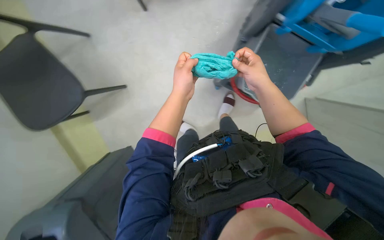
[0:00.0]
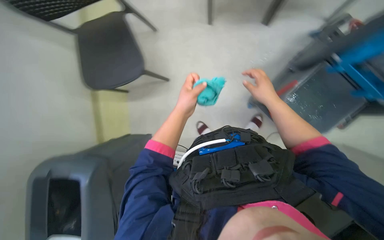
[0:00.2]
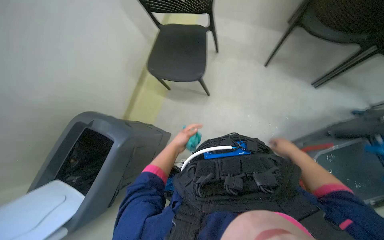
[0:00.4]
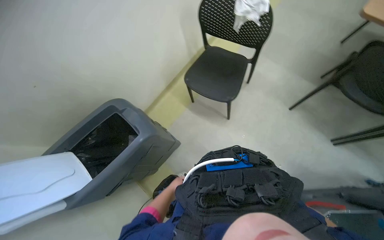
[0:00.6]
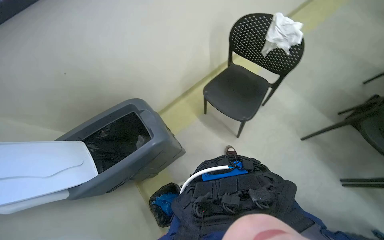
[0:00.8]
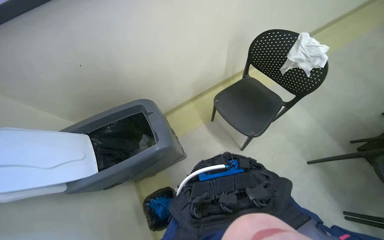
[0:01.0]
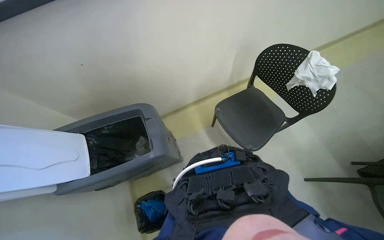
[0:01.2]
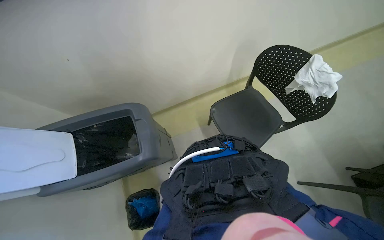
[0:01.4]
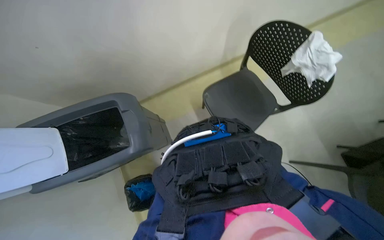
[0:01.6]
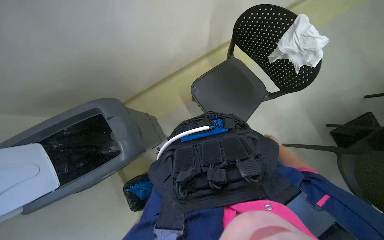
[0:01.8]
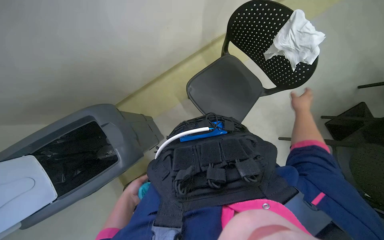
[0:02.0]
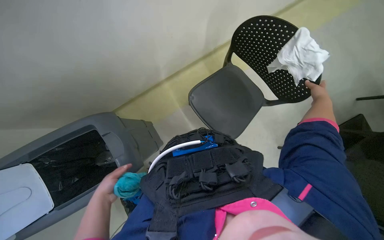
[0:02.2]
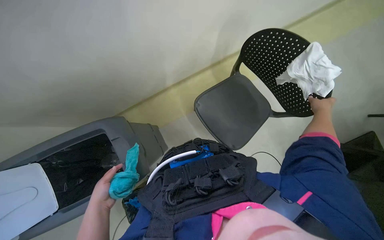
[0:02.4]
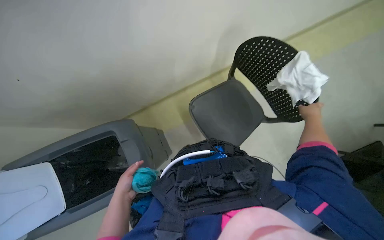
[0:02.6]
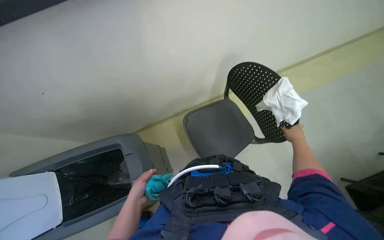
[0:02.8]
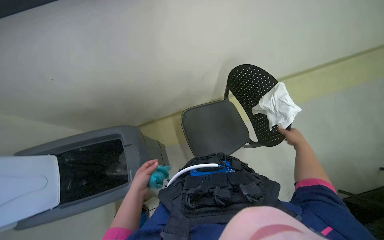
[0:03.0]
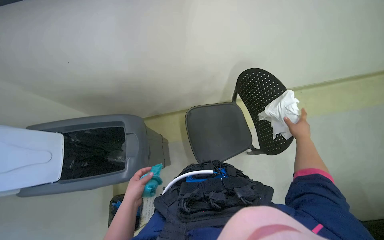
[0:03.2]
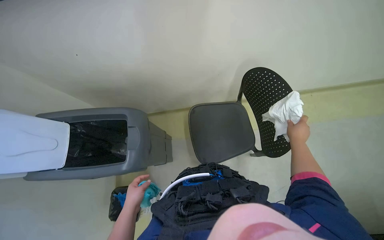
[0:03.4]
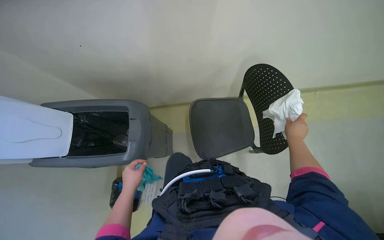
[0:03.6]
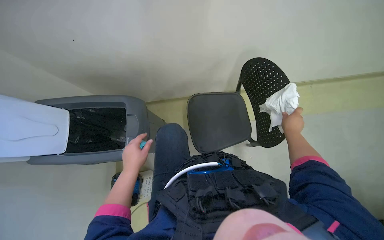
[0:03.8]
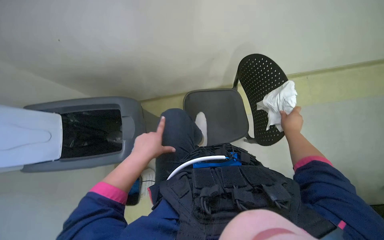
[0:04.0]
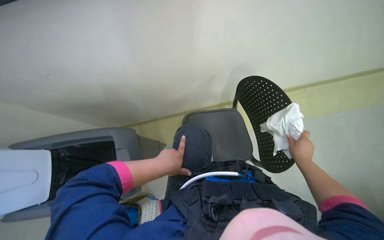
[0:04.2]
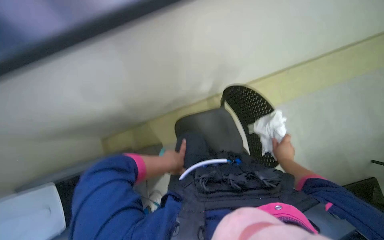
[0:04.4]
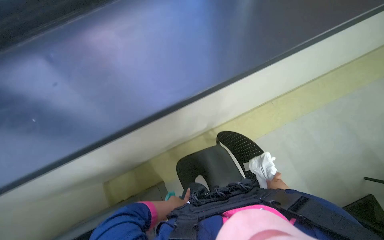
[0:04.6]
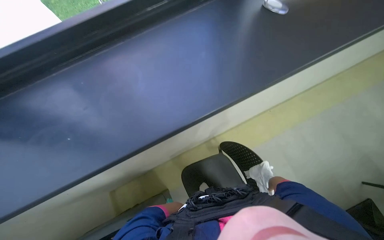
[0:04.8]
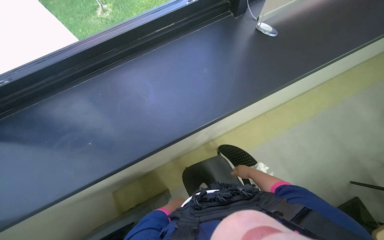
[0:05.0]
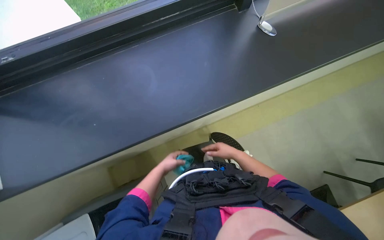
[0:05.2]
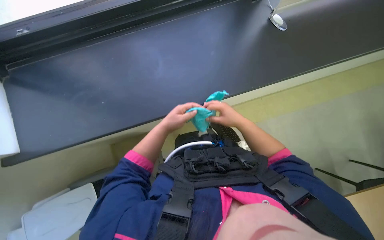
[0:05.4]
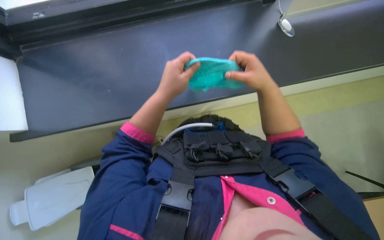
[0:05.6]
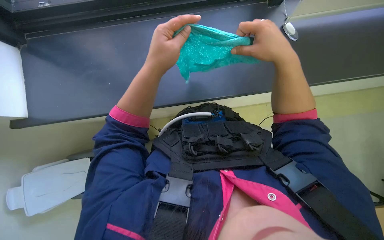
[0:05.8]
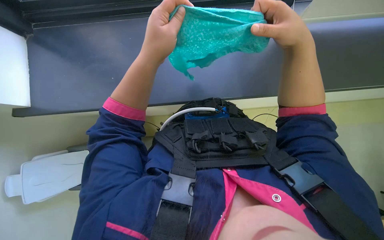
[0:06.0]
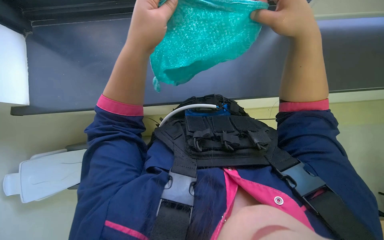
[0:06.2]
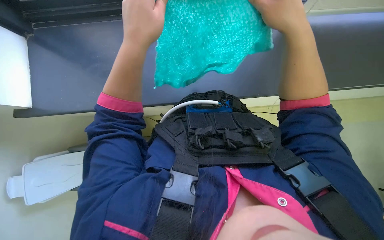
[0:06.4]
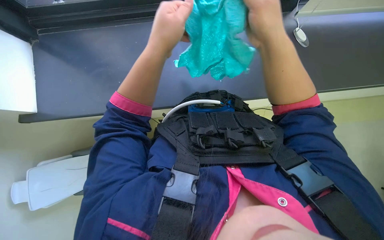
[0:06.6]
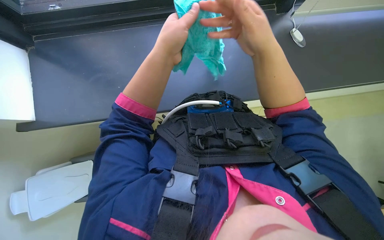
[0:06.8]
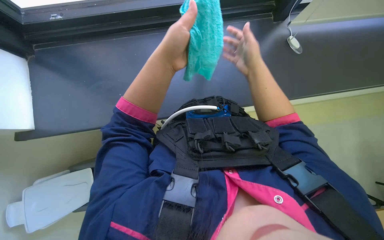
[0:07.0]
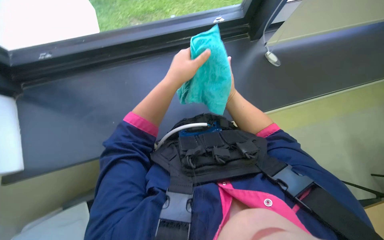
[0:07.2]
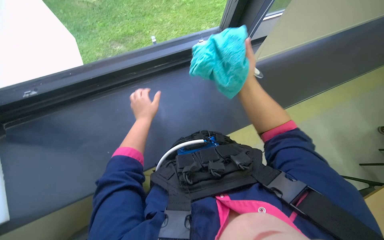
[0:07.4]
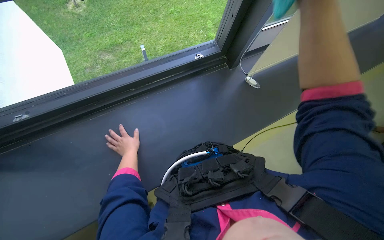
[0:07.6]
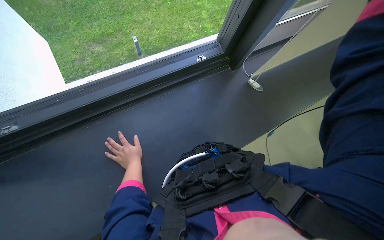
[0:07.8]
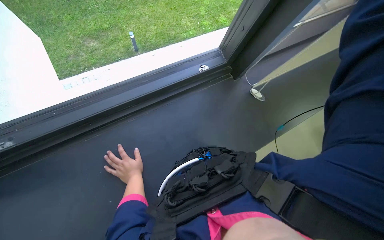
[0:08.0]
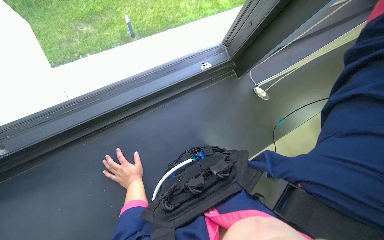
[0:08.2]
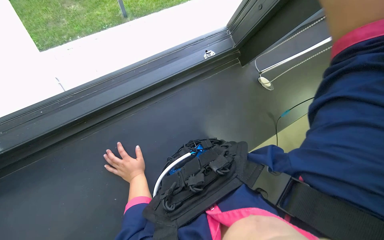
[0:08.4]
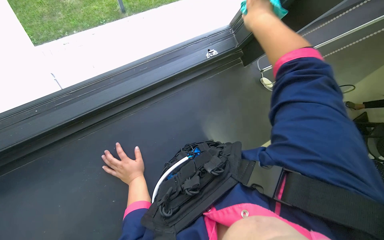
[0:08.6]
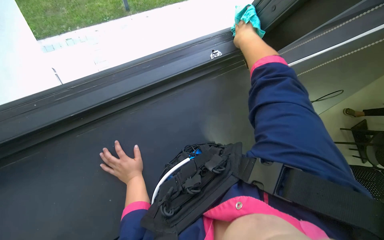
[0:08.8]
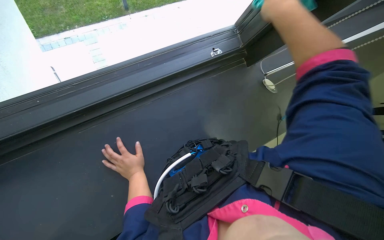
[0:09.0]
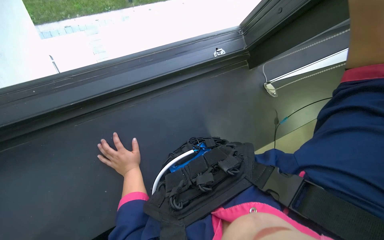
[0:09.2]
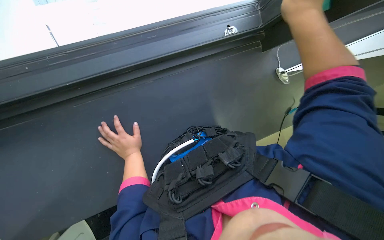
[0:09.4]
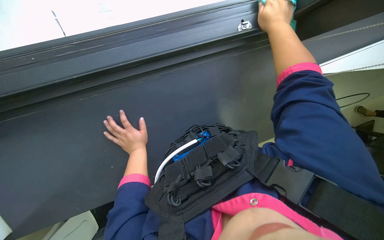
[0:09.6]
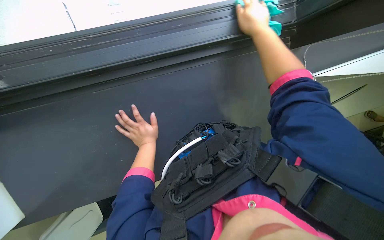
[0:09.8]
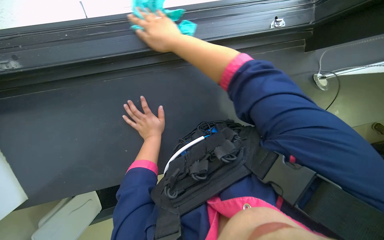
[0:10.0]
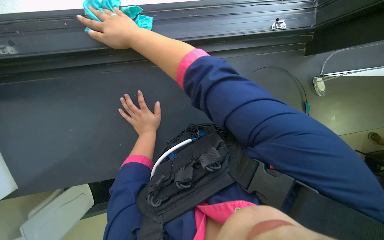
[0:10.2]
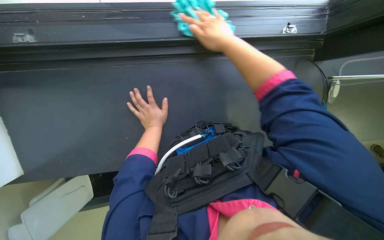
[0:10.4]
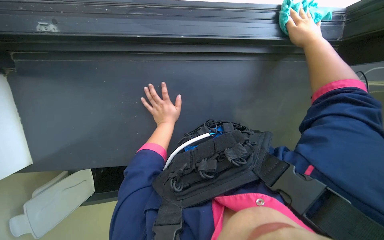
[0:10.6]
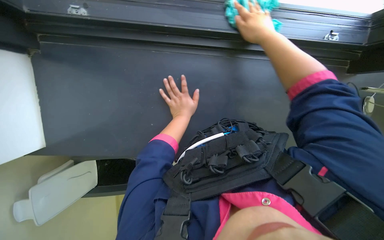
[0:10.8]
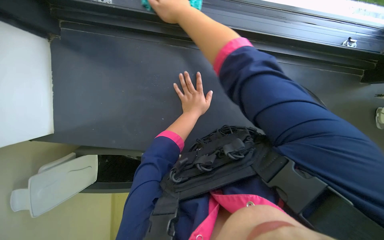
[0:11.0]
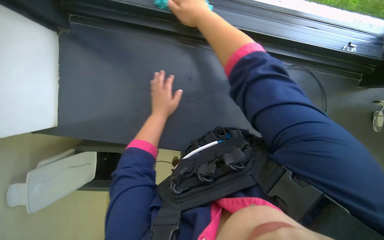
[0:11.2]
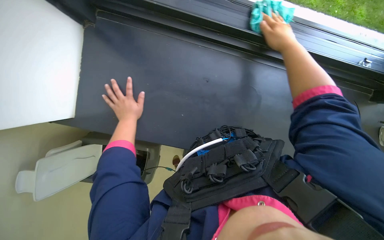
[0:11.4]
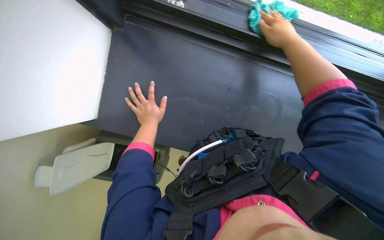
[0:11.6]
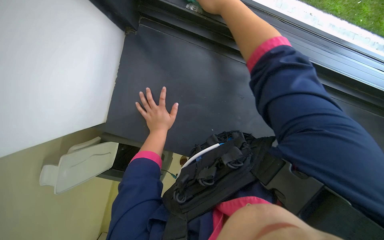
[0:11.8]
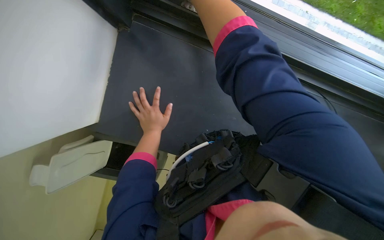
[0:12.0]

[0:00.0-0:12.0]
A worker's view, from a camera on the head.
Job: cleaning windows.
The whole recording: Wiping window frame. The worker wipes the window frame with a cleaning cloth.
0:00.0 to 0:01.6: The head rotates some 60 degrees to the left.
0:03.0 to 0:04.4: The left hand travels to the right and up the picture by roughly 20 cm.
0:04.4 to 0:06.0: The left hand moves nearer to the camera and up the picture, some 70 cm.
0:06.0 to 0:07.6: The view tips upward by about 15 degrees. The left hand shifts some 25 cm farther from the camera.
0:07.6 to 0:09.0: The wearer looks approximately 15 degrees further downward. The left hand moves down the picture, about 10 cm.
0:09.0 to 0:10.4: The camera pitches downward, by approximately 25 degrees. The right hand goes to the left and returns, about 50 cm each way.
0:10.4 to 0:12.0: The right hand goes left and right, approximately 30 cm each way, reversing 3 times; the left hand moves approximately 5 cm to the right and comes back.

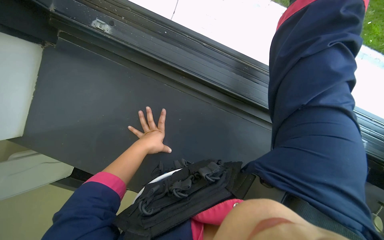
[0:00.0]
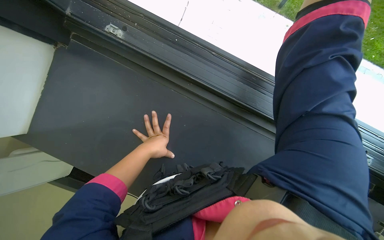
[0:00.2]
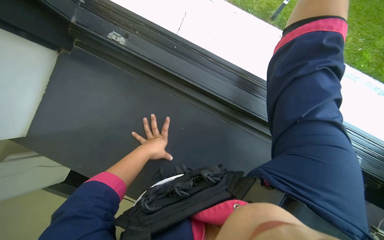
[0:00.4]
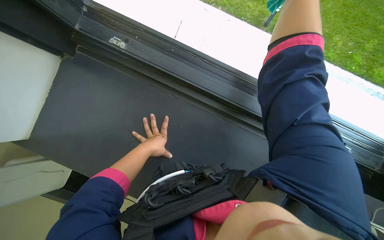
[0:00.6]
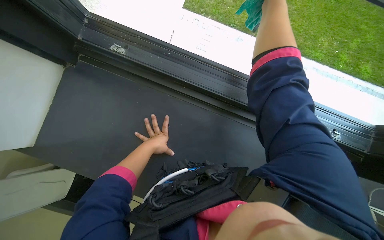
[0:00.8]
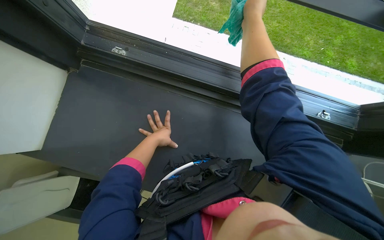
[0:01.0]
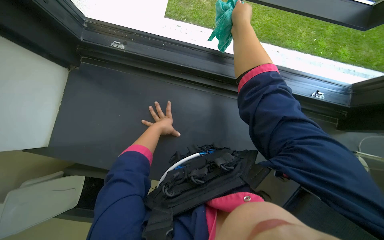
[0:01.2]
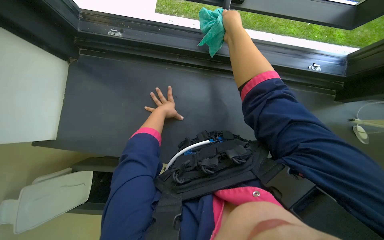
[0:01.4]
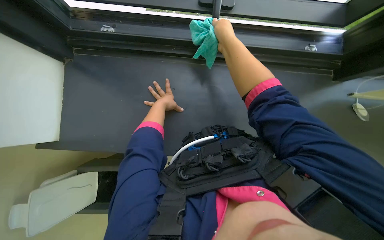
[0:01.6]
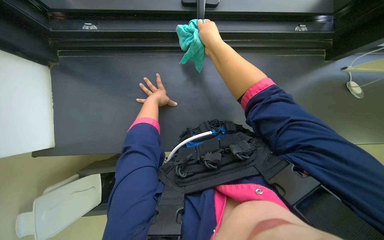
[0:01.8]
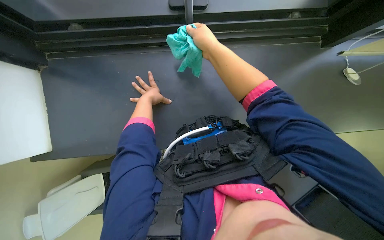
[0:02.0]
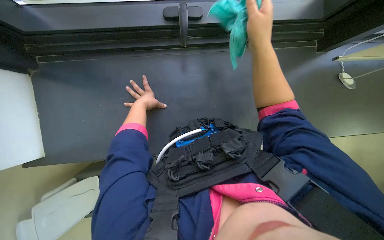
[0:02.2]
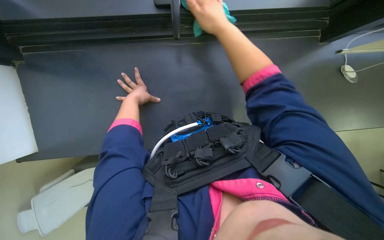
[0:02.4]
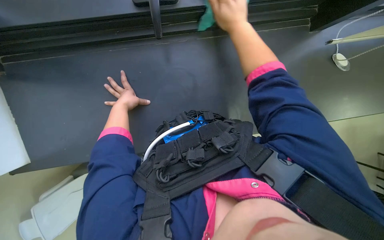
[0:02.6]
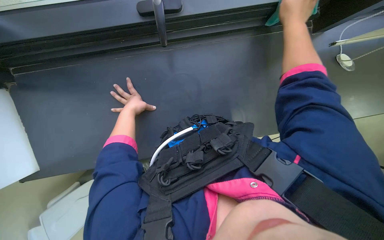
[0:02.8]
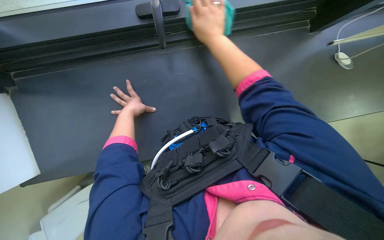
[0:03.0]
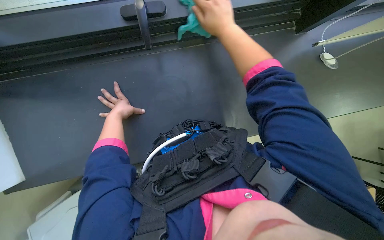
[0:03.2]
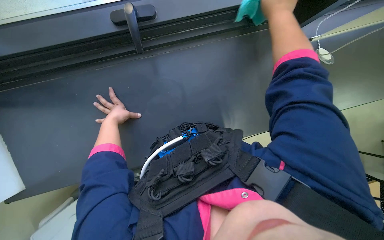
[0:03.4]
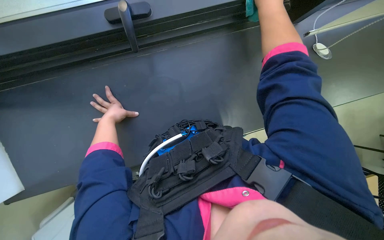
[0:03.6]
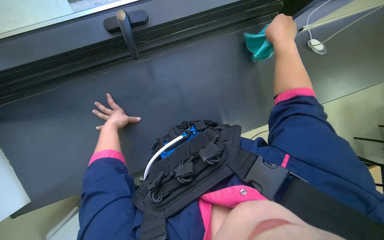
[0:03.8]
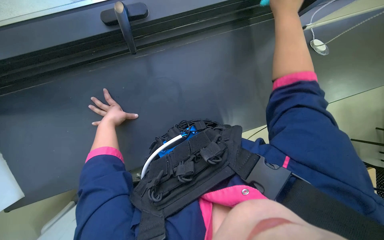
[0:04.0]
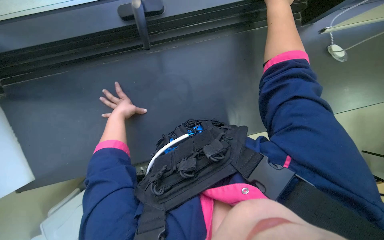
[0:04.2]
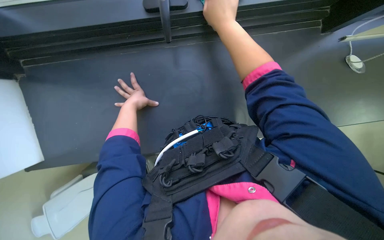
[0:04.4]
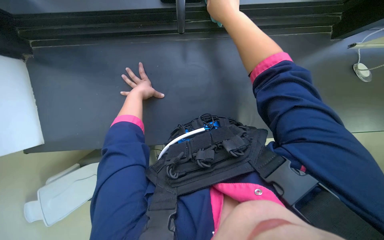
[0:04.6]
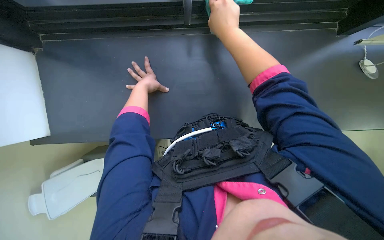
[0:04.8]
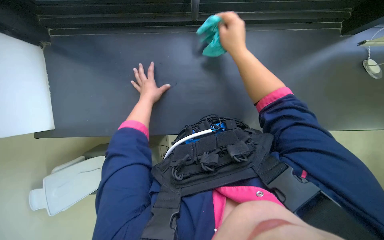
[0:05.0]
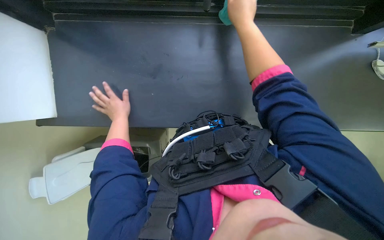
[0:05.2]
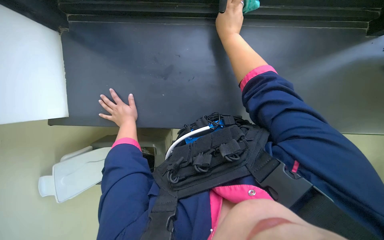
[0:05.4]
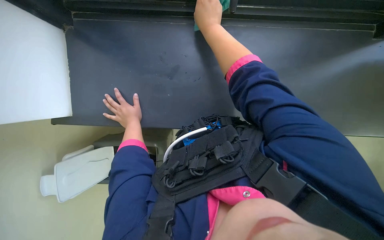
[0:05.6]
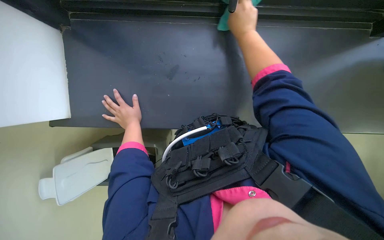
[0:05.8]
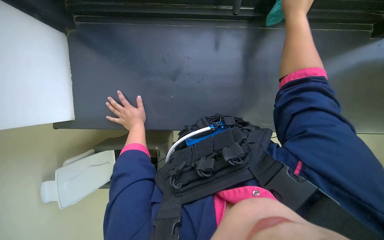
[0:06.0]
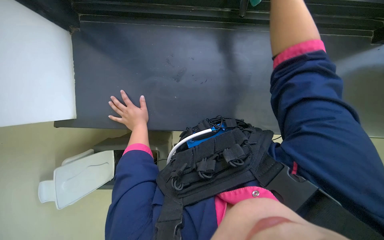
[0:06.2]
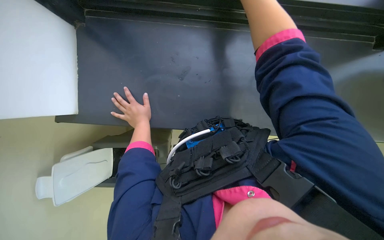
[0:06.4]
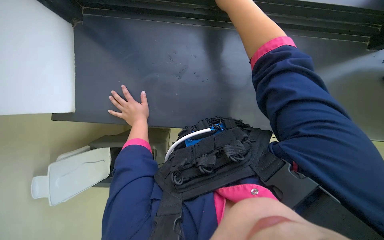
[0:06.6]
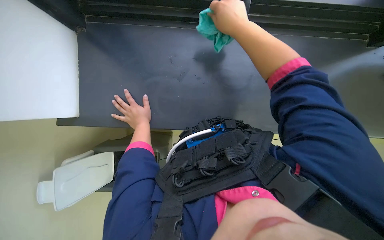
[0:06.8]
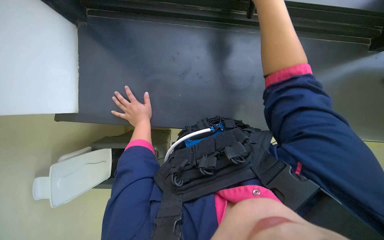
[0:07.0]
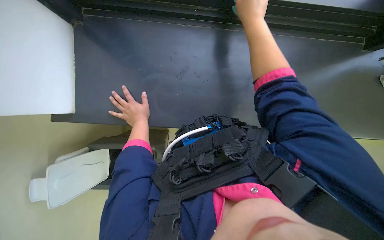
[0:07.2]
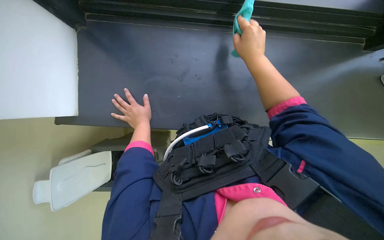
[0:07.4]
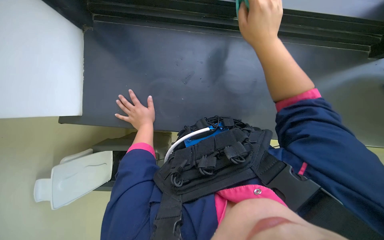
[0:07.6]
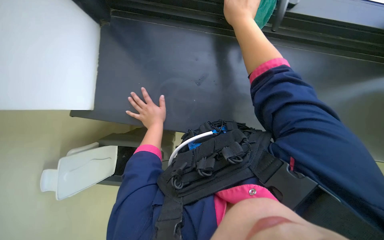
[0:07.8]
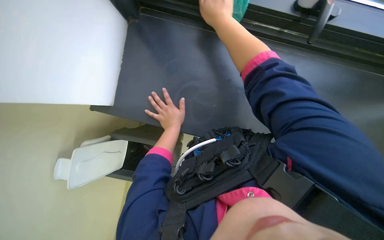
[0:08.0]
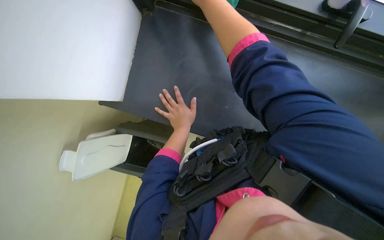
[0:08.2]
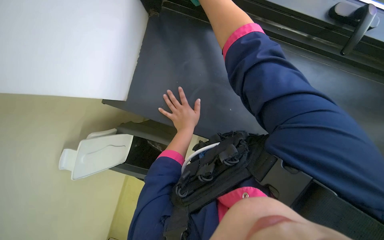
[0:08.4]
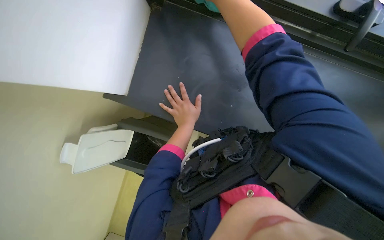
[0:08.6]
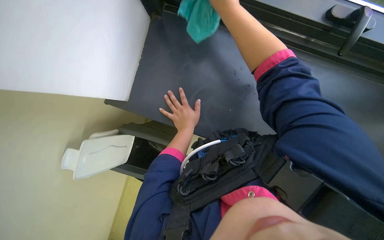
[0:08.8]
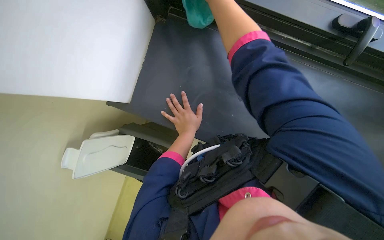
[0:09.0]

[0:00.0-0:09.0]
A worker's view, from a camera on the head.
Job: cleaning windows.
The whole recording: Wiping window frame. The worker wipes the window frame with a cleaning cloth.
0:01.6 to 0:03.0: The right hand moves approximately 30 cm to the right and comes back.
0:03.0 to 0:04.4: The right hand reaches roughly 25 cm to the right, then returns.
0:04.4 to 0:06.0: The right hand shifts approximately 10 cm to the right. Meanwhile the left hand moves down the picture, roughly 15 cm.
